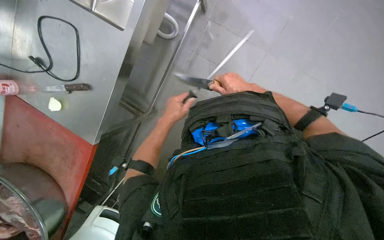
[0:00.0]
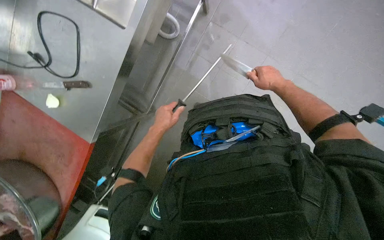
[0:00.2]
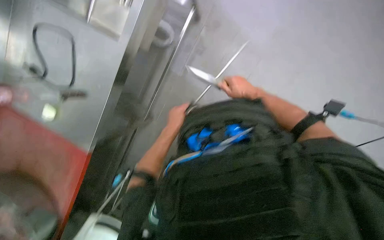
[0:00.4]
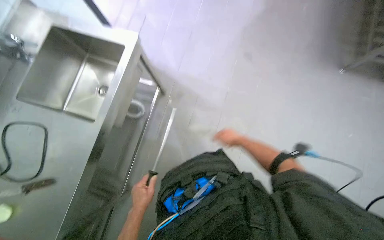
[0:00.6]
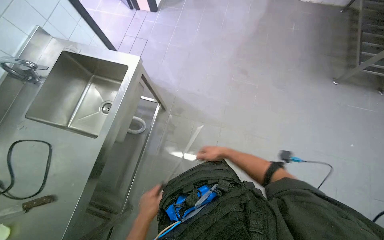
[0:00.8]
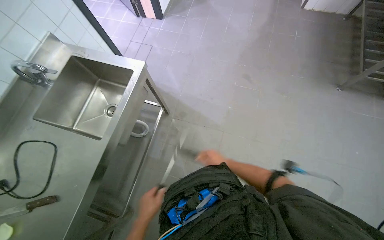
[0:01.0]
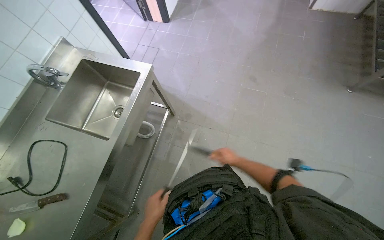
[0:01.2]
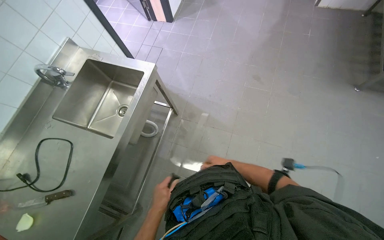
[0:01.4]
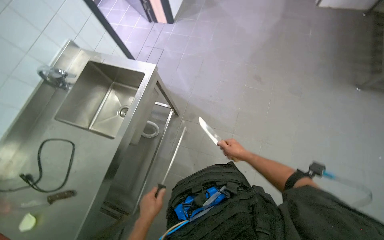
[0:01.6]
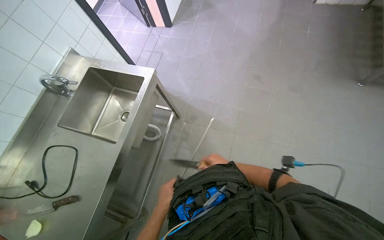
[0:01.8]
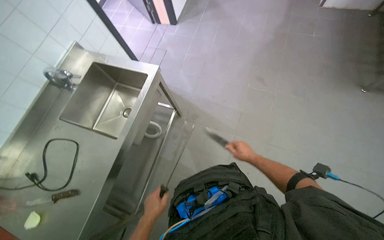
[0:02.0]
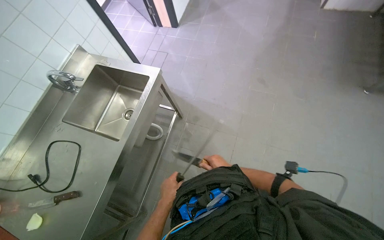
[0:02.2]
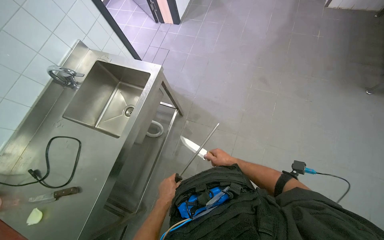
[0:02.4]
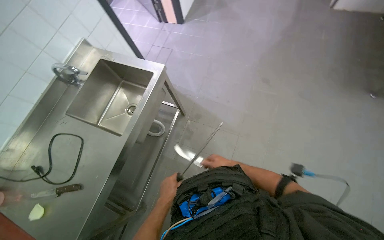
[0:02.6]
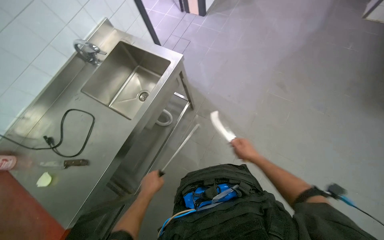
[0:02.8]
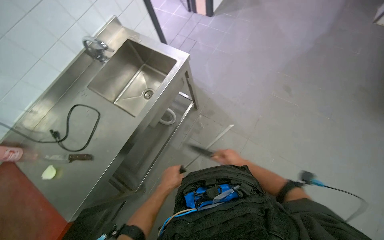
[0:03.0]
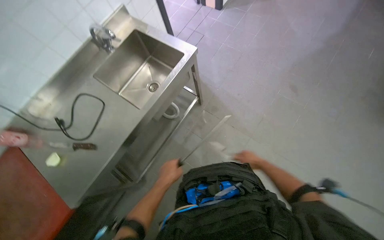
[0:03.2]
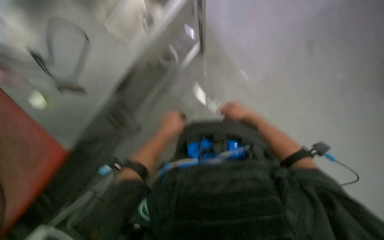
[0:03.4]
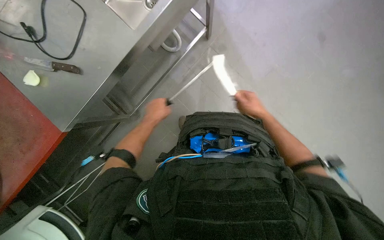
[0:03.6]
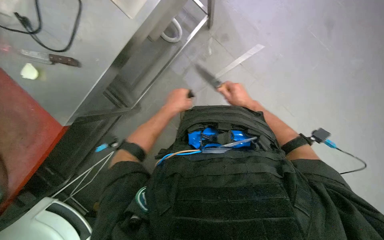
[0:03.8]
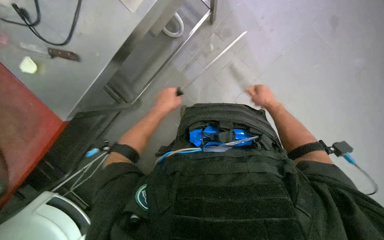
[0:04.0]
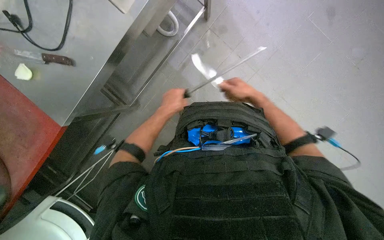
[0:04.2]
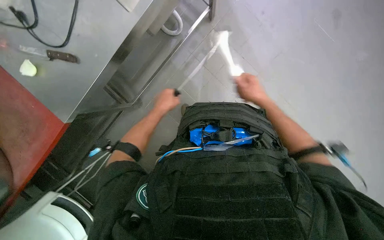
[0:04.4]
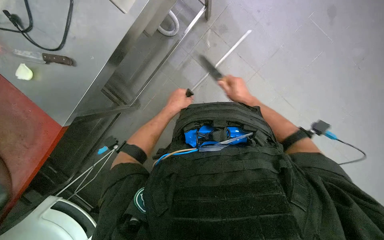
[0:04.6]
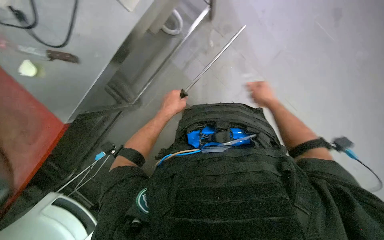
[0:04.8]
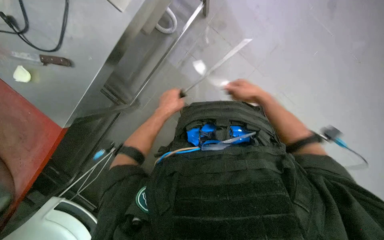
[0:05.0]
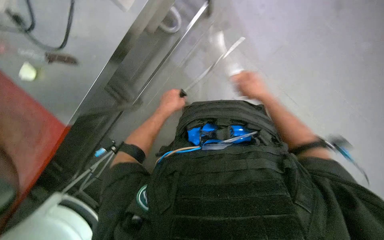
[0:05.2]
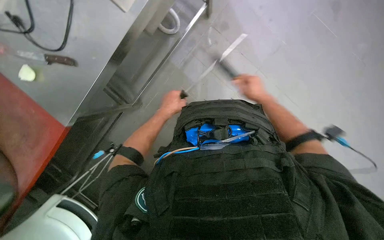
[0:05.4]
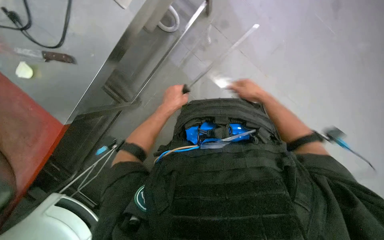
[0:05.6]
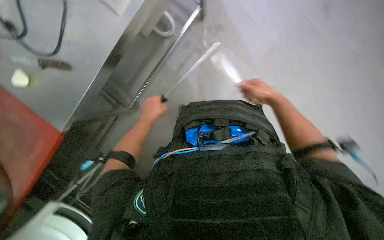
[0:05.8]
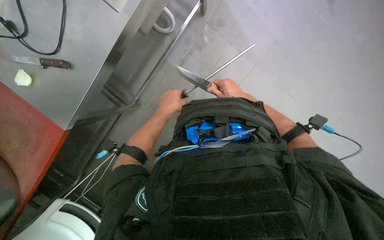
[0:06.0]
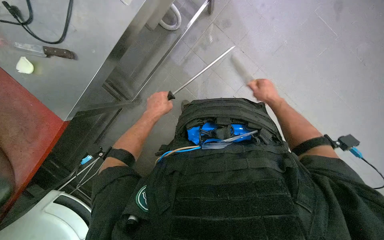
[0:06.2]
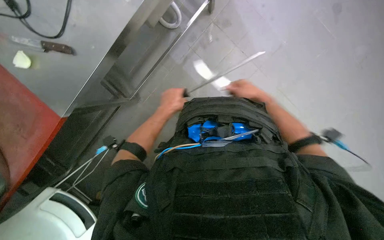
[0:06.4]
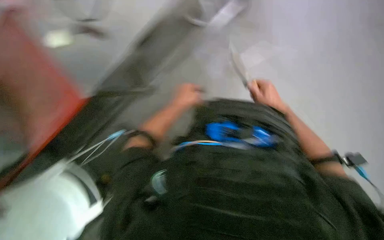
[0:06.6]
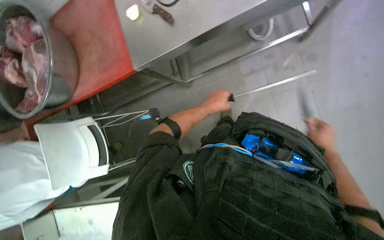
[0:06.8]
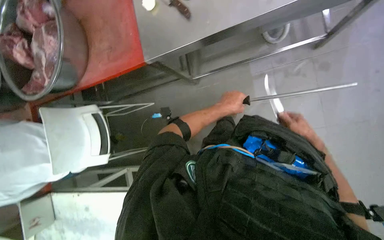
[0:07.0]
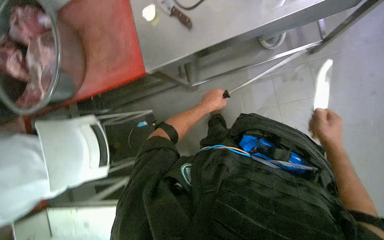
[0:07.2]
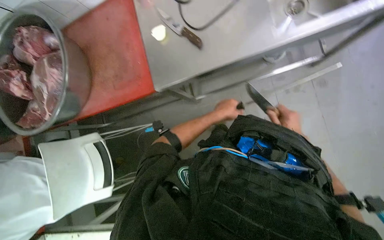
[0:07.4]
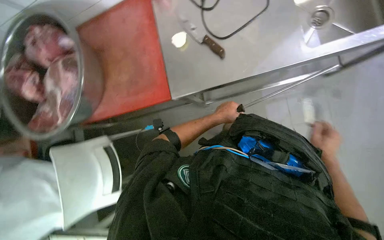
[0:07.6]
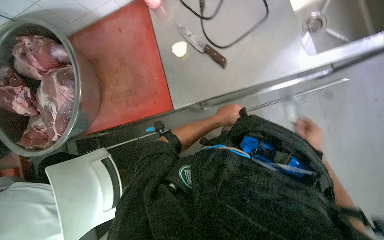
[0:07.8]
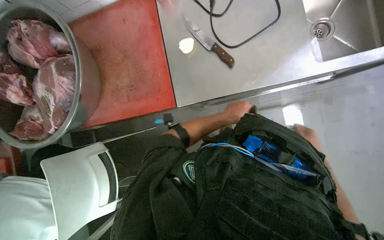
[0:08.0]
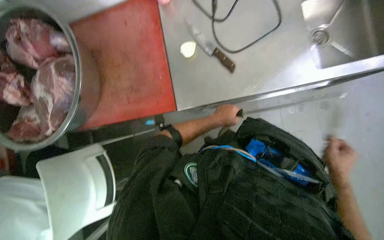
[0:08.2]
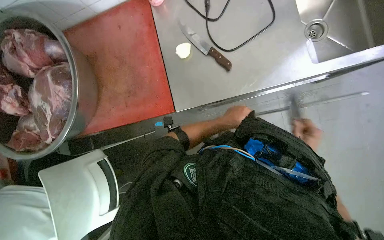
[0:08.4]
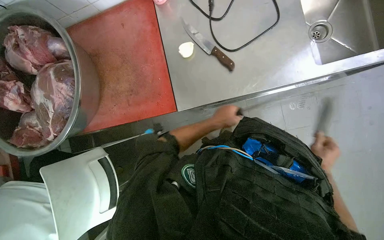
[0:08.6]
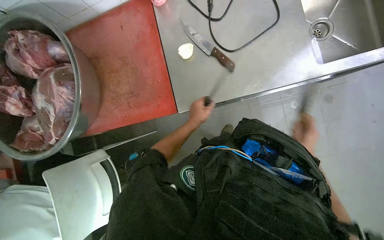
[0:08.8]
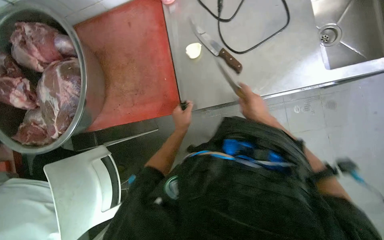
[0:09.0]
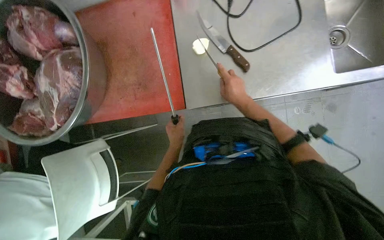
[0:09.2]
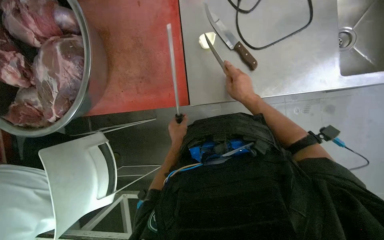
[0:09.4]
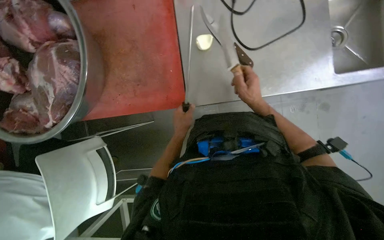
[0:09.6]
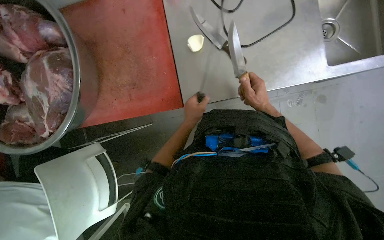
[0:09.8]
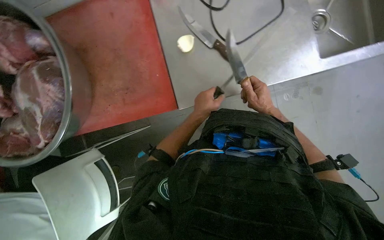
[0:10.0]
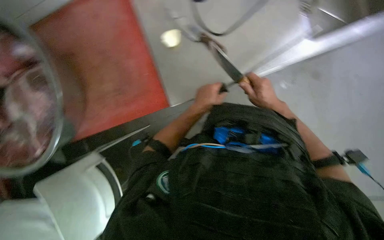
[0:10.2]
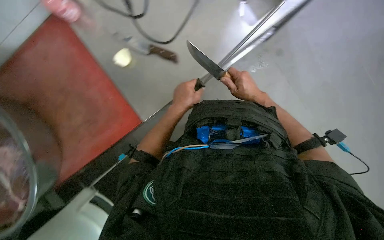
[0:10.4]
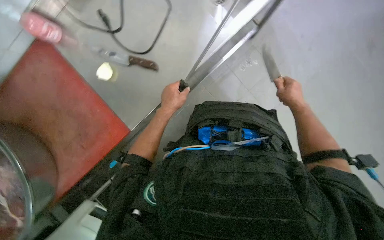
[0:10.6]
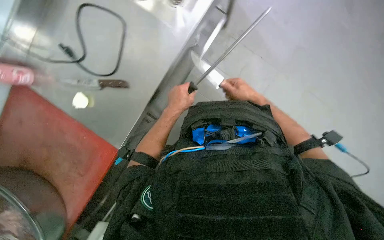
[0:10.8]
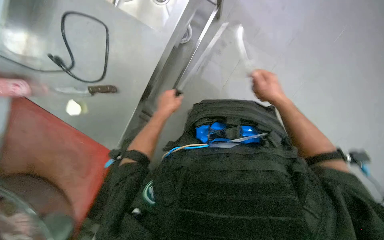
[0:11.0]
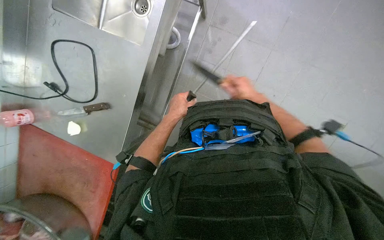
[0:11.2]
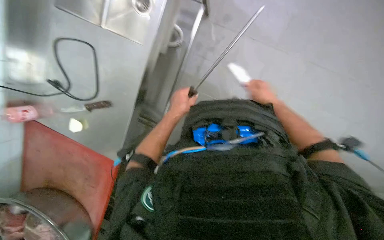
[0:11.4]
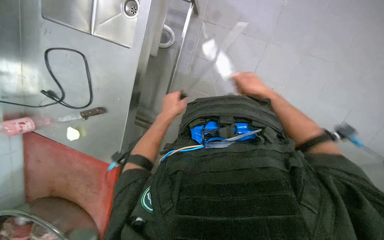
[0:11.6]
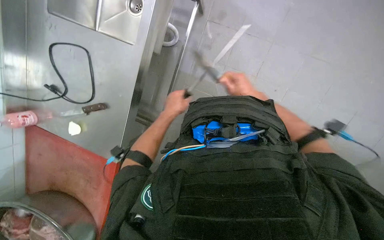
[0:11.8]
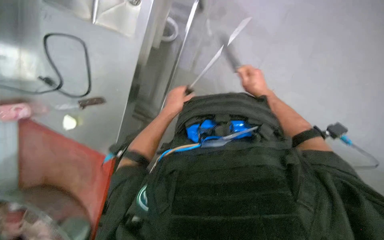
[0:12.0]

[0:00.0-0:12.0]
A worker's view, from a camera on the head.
Job: preparing food.
The whole recording: Sharpening knife with sharpening steel. The worker sharpens a knife using a sharpening steel on a metal counter.
0.0 to 1.6 s: The right hand moves down the picture and farther from the camera, roughly 15 cm; the left hand heads down the picture and to the left, covering approximately 25 cm.
3.0 to 4.4 s: The wearer looks some 15 degrees further downward. The two hands go approximately 10 cm up the picture.
4.4 to 6.0 s: The right hand goes roughly 20 cm to the left.
6.0 to 7.6 s: The right hand moves left and right over about 25 cm, changing direction 2 times, while the left hand goes about 15 cm to the right.
7.6 to 9.0 s: The right hand goes left and right, some 20 cm each way, reversing 2 times. The left hand goes approximately 15 cm to the left.
10.4 to 12.0 s: The right hand moves left and right over about 15 cm, changing direction 3 times.

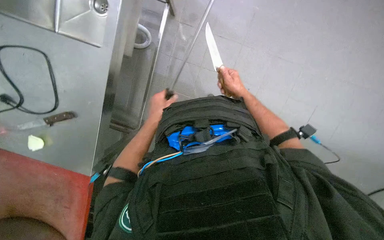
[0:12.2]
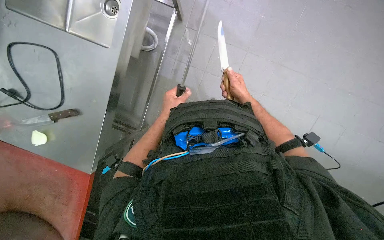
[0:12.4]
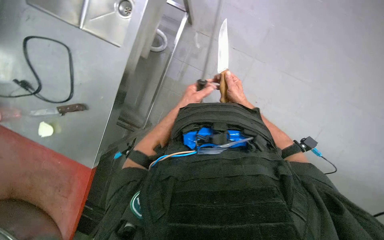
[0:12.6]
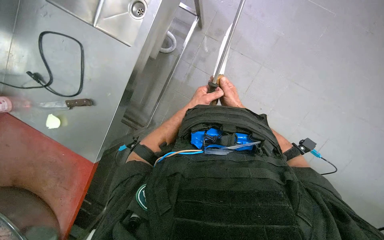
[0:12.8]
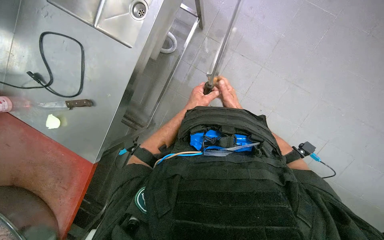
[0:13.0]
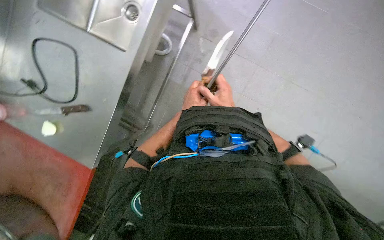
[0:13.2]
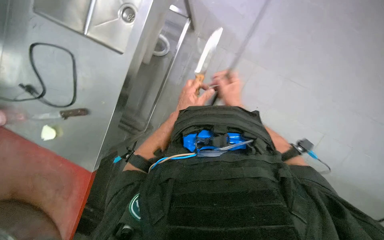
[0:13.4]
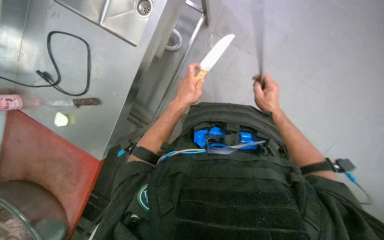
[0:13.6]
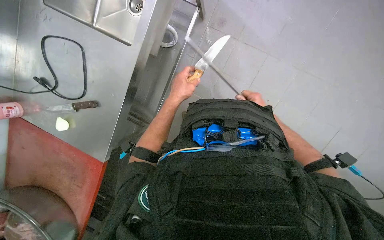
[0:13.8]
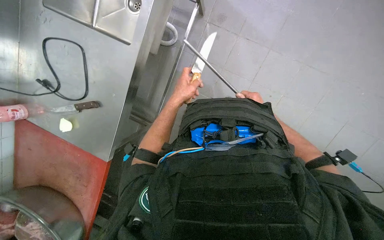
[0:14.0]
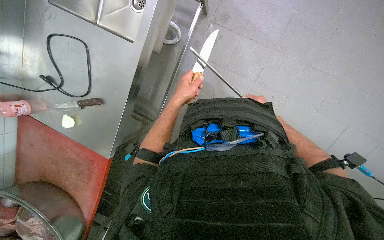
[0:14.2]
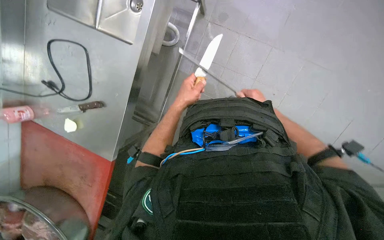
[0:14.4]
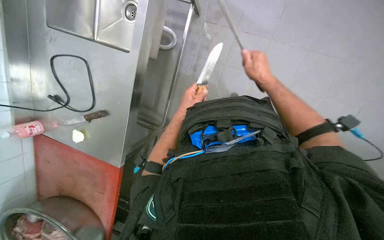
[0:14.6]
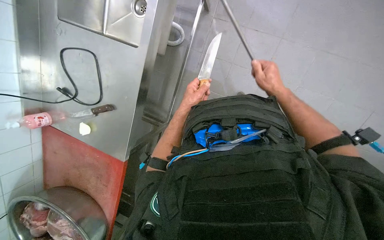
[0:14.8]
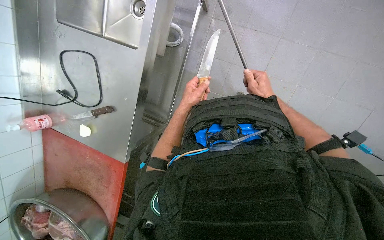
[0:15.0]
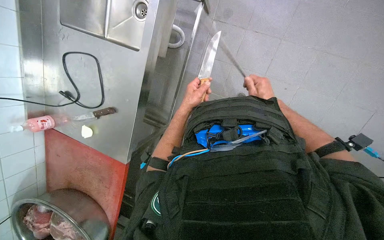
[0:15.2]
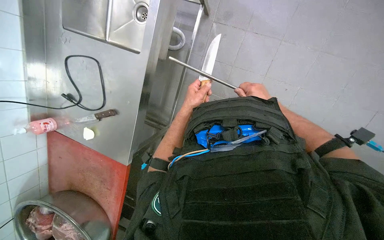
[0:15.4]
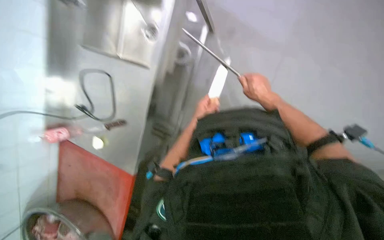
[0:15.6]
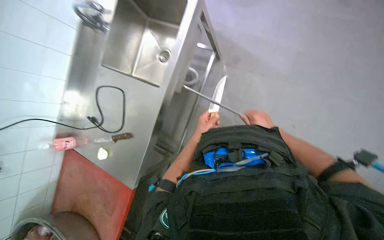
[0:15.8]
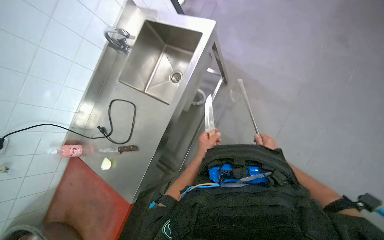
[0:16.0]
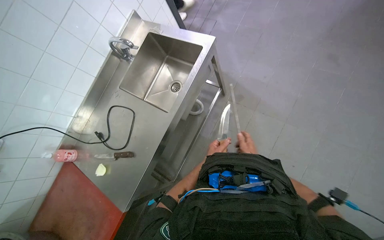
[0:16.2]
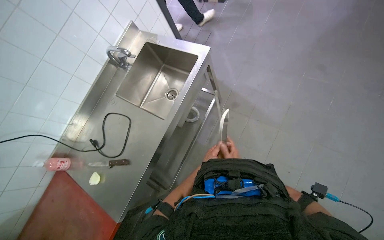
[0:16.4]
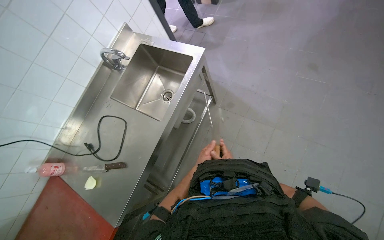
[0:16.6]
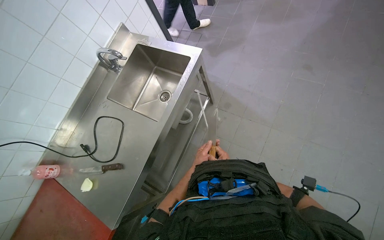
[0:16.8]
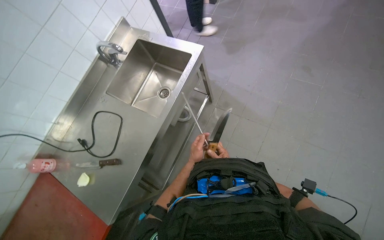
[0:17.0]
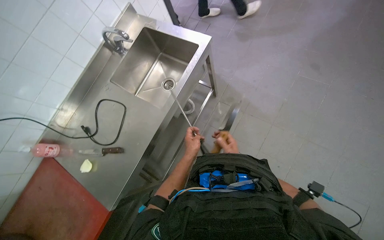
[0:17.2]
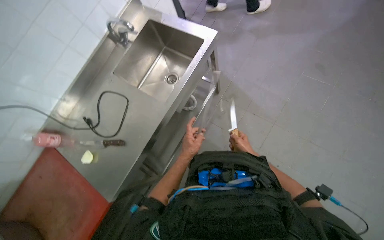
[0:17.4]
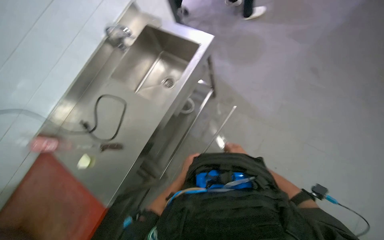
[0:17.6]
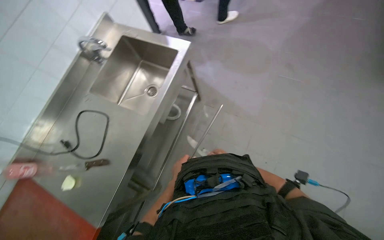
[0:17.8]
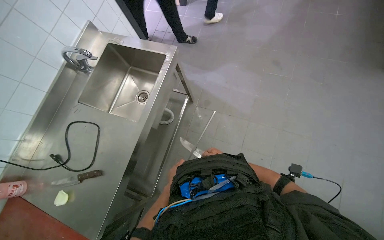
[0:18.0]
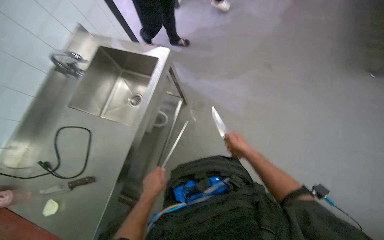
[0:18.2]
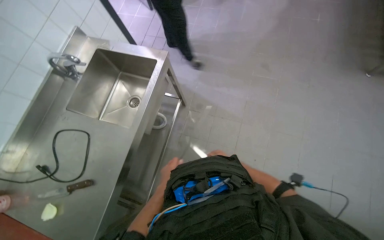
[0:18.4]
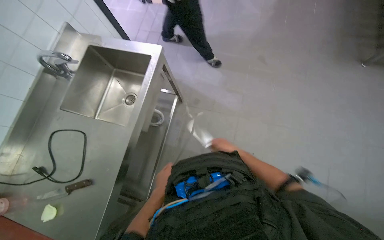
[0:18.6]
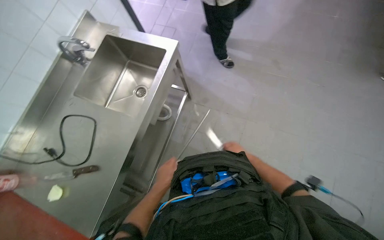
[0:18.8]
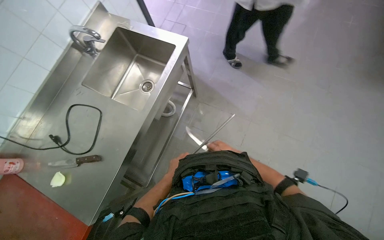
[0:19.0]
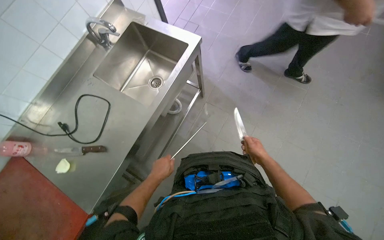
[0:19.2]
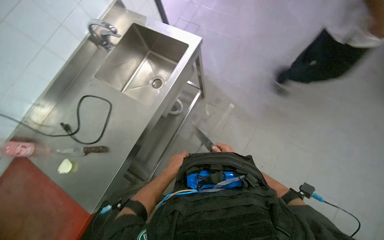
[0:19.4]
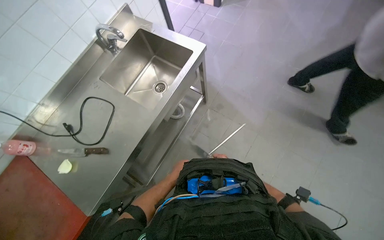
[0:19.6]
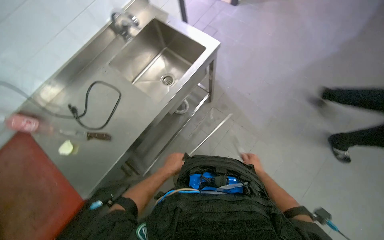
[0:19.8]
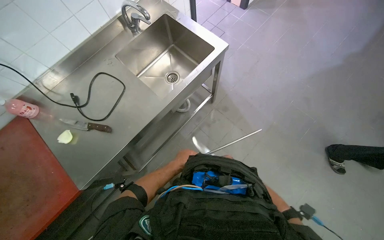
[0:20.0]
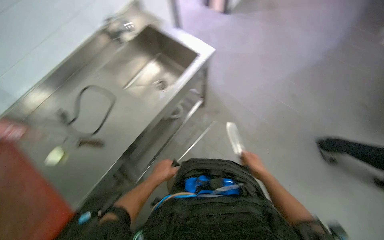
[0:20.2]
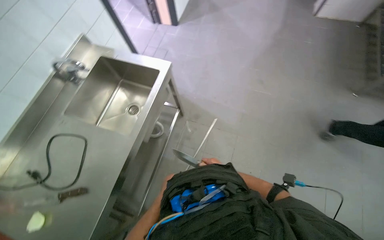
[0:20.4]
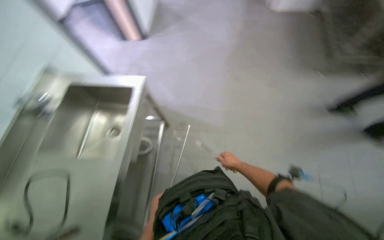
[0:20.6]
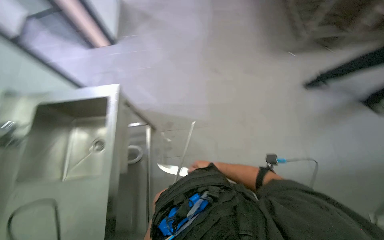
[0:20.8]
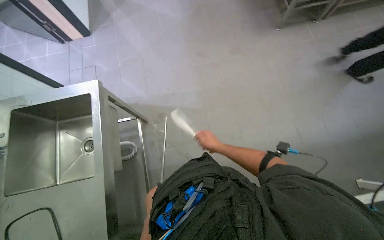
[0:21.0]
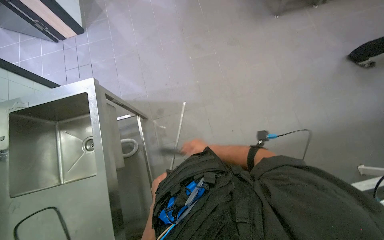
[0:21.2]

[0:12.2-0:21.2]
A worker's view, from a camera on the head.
Job: preparing food.
The whole recording: Sharpening knife with sharpening steel. The worker sharpens a knife using a sharpening steel on a metal counter.
13.8 to 15.2 s: The right hand goes nearer and farther, about 30 cm each way, reversing 2 times.
15.2 to 16.6 s: The view tilts roughly 30 degrees upward. The right hand travels to the left by about 15 cm.
16.6 to 18.2 s: The left hand moves to the left, some 10 cm.
18.2 to 19.8 s: The right hand moves nearer and farther over roughly 20 cm, changing direction 3 times, while the left hand swings nearer and farther, approximately 10 cm each way, with 2 reversals.
19.8 to 21.2 s: The wearer looks some 50 degrees further to the right.
